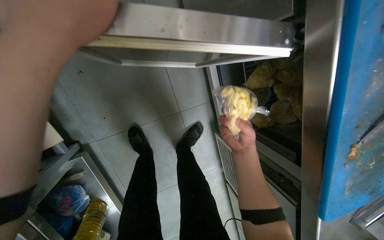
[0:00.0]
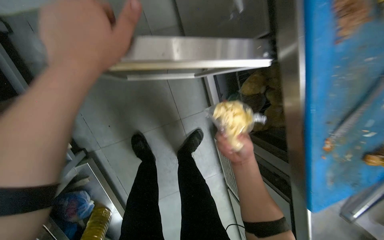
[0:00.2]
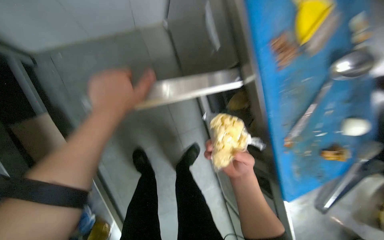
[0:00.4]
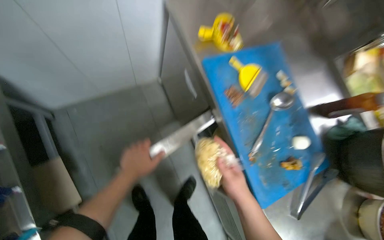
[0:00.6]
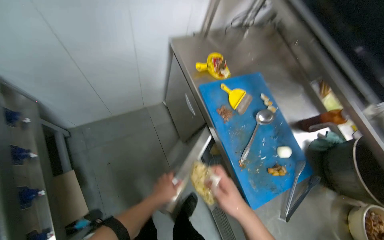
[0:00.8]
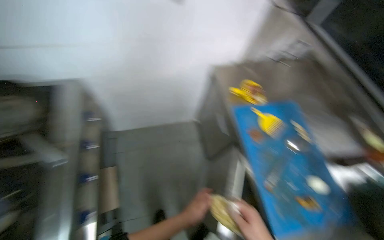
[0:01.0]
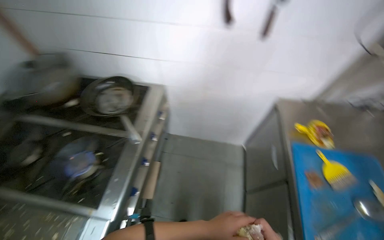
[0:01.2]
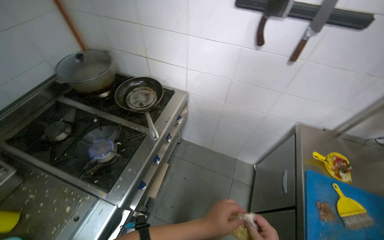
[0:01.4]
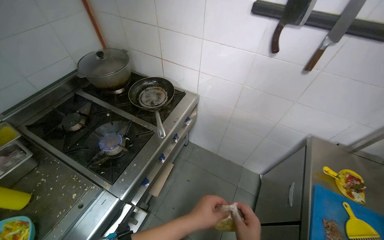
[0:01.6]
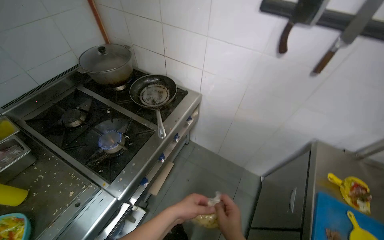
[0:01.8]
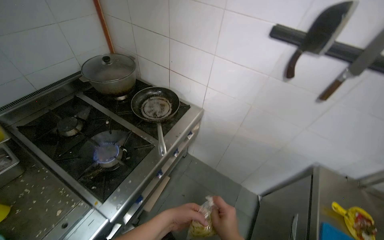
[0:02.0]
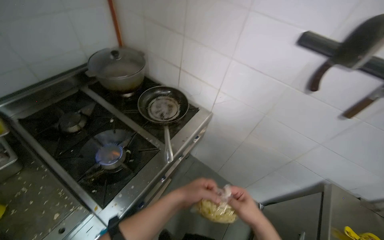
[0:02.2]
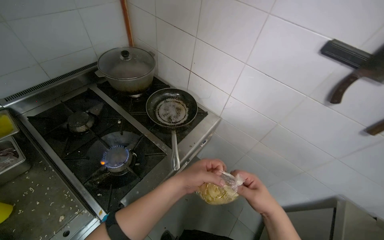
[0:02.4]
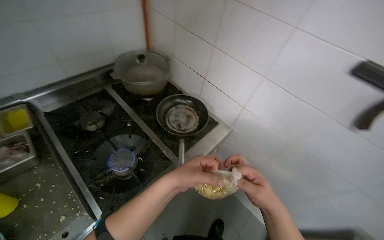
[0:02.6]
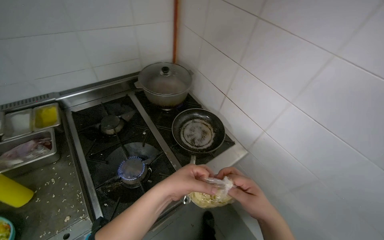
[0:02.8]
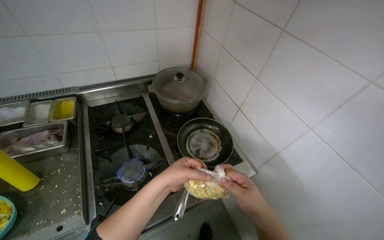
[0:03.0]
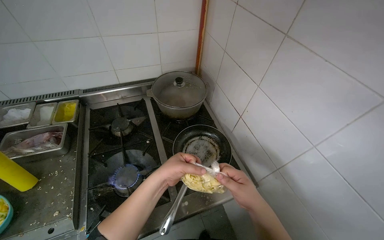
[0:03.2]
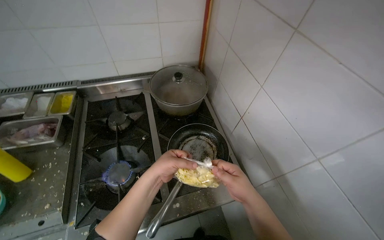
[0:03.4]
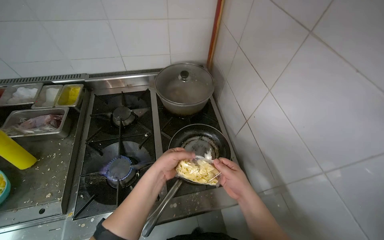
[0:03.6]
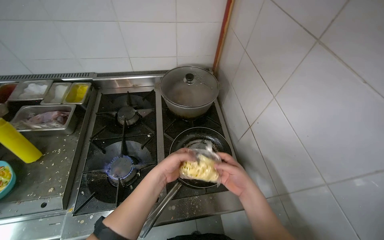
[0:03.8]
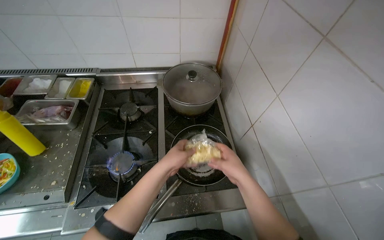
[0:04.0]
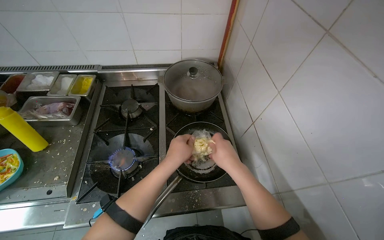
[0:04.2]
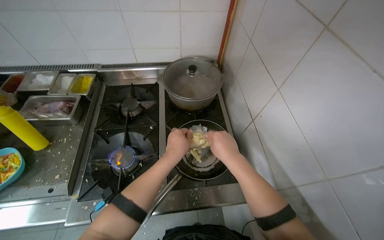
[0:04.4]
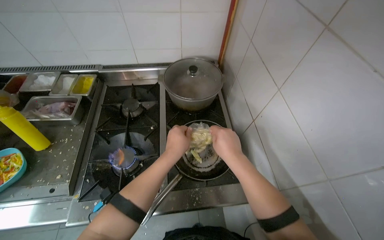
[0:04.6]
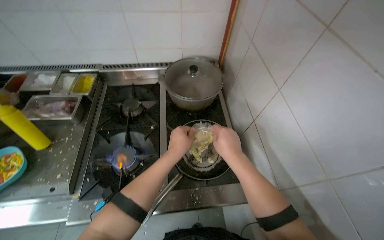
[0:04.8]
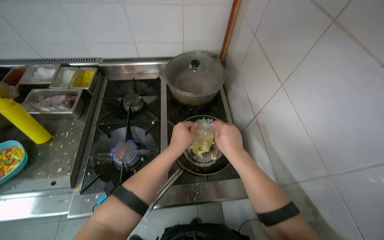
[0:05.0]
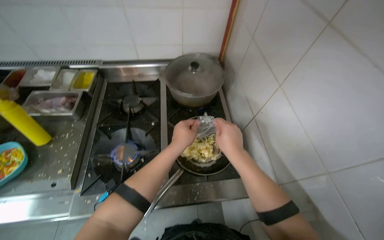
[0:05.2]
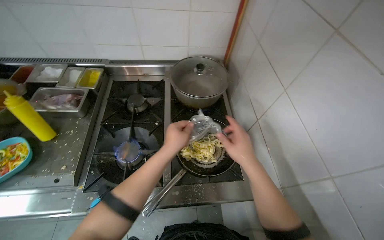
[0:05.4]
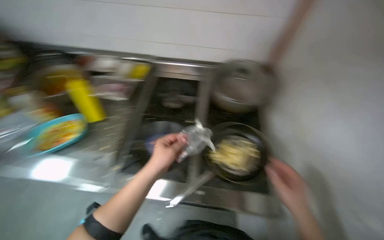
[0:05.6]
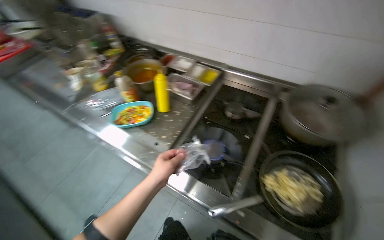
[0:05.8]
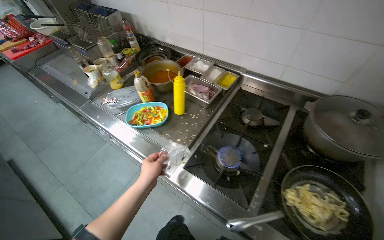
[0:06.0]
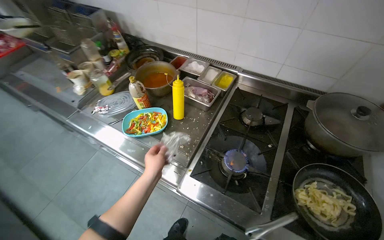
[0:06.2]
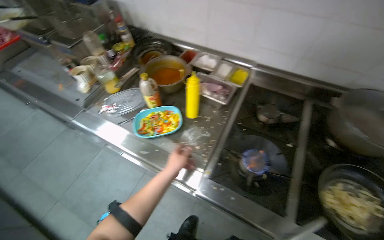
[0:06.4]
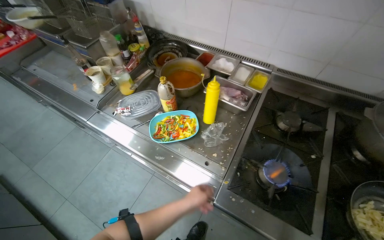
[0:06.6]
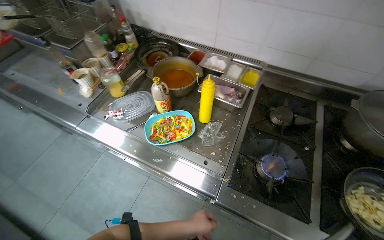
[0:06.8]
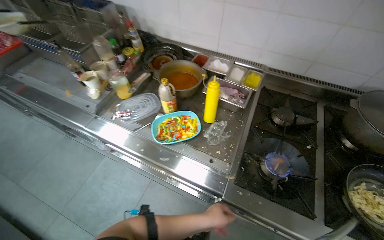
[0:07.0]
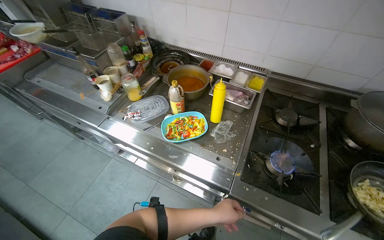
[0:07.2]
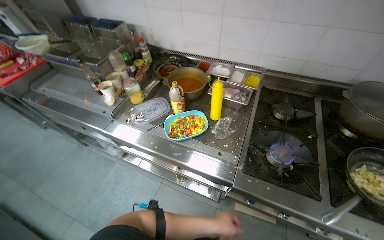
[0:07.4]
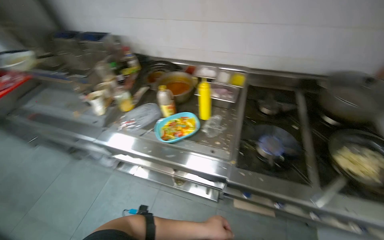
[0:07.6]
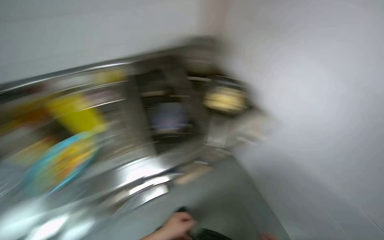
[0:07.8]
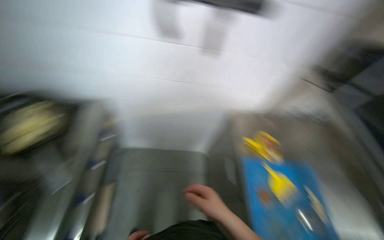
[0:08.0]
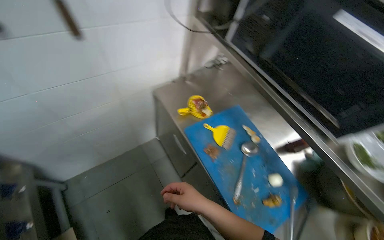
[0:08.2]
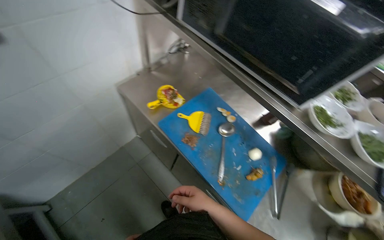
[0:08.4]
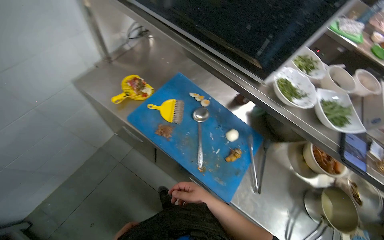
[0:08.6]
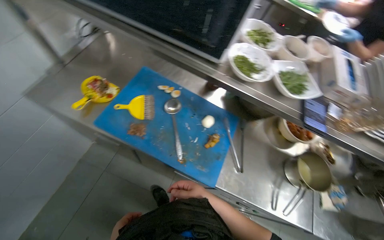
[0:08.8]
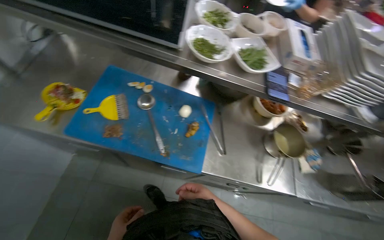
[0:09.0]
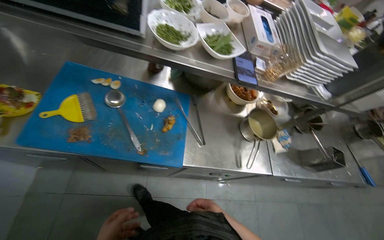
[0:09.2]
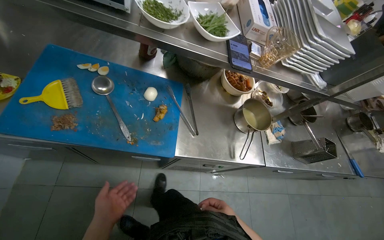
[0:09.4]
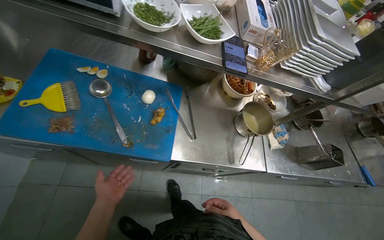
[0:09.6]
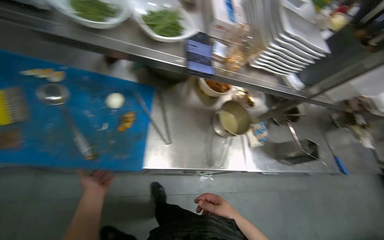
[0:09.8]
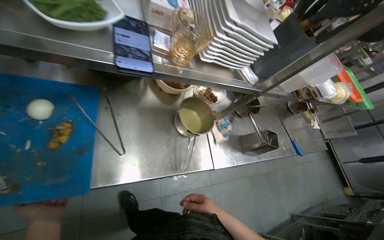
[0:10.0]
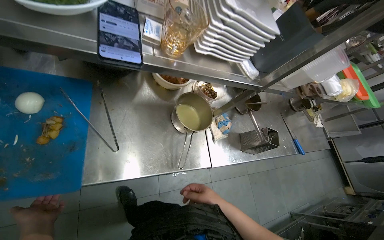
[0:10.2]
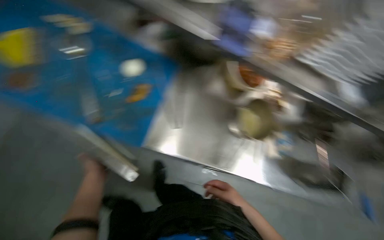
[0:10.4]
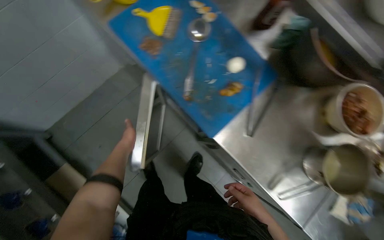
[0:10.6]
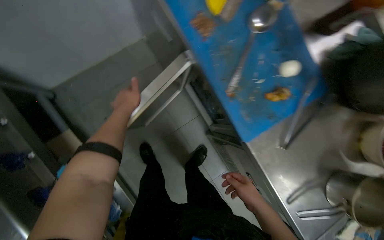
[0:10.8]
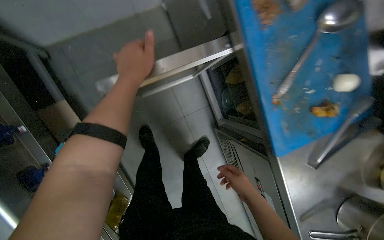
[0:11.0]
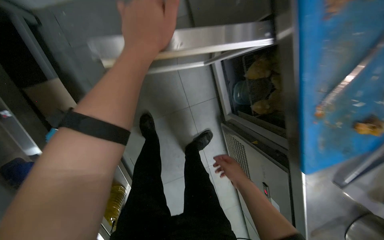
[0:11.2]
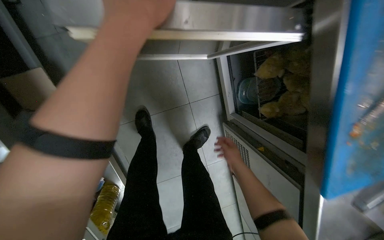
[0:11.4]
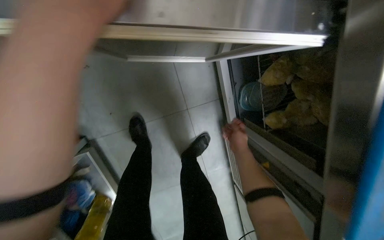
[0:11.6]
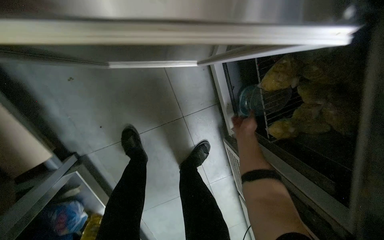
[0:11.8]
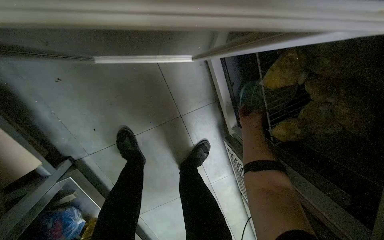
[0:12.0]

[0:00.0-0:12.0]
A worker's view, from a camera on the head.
Job: cooking food.
The whole recording: Adding ingredients to pan for cooking. The worker adds various ingredients from containers and bags into a pan on the stove for cooking.
0:00.0 to 0:01.6: The camera travels some 60 cm. The wearer's head swings some 50 degrees to the left. The view tilts roughly 55 degrees upward.
0:01.6 to 0:03.0: The head turns to the left by roughly 40 degrees.
0:03.0 to 0:04.4: The head rotates some 20 degrees to the left. The right hand heads up the picture and farther from the camera, covering roughly 25 cm. Meanwhile the left hand moves farther from the camera, some 10 cm.
0:04.4 to 0:06.0: The wearer looks about 40 degrees further to the left.
0:06.0 to 0:07.6: The left hand shifts about 10 cm down the picture.
0:07.6 to 0:09.0: The camera is carried approximately 40 cm. The head rotates some 160 degrees to the right. The wearer looks about 30 degrees further downward.
0:09.0 to 0:10.4: The right hand is displaced to the right by about 30 cm.
0:10.4 to 0:12.0: The camera is carried some 70 cm. The wearer looks roughly 50 degrees further to the left. The view tips downward by roughly 20 degrees.

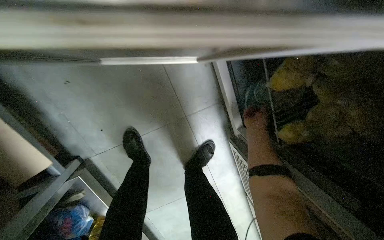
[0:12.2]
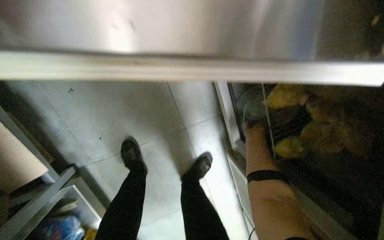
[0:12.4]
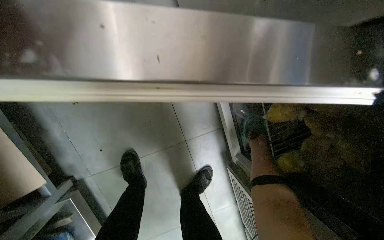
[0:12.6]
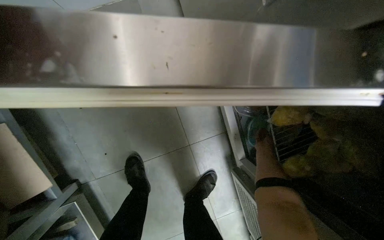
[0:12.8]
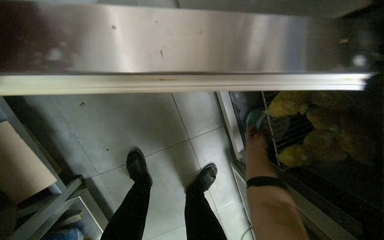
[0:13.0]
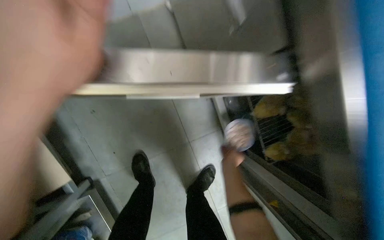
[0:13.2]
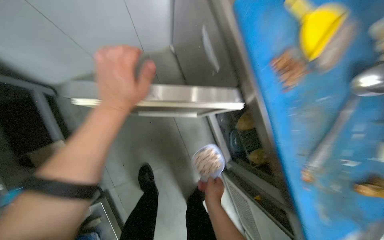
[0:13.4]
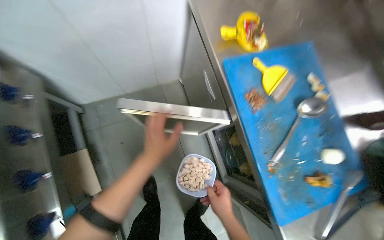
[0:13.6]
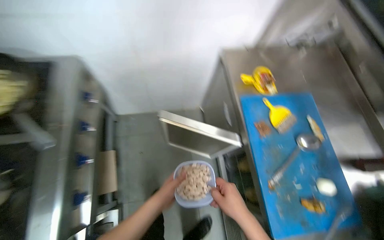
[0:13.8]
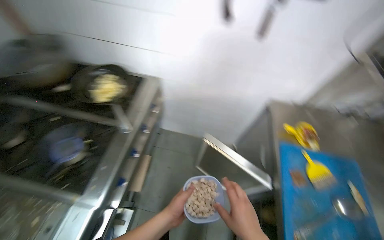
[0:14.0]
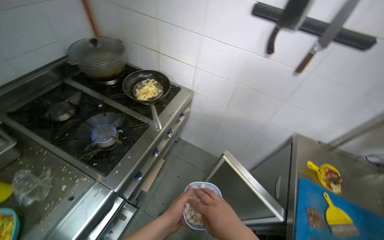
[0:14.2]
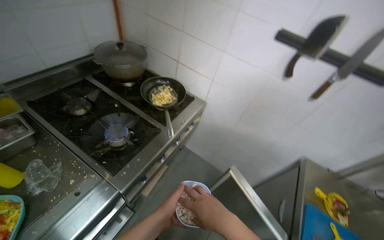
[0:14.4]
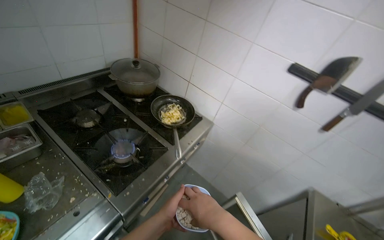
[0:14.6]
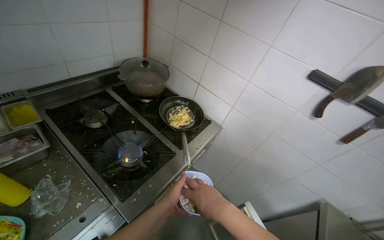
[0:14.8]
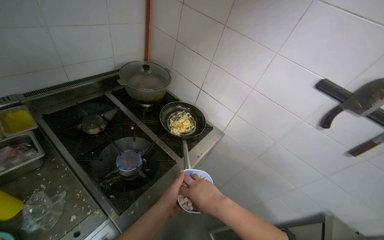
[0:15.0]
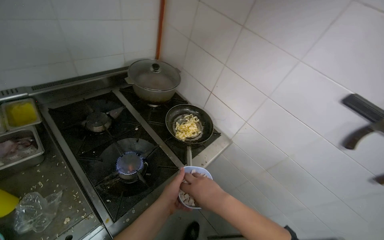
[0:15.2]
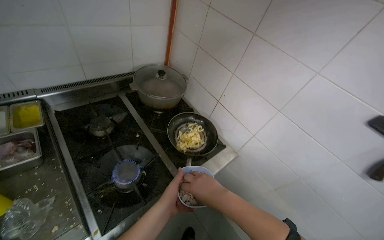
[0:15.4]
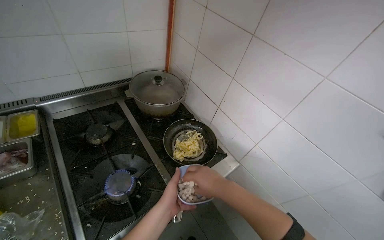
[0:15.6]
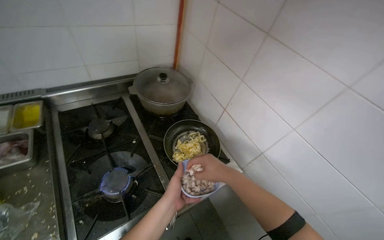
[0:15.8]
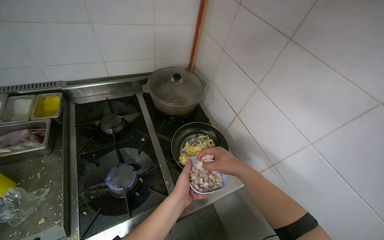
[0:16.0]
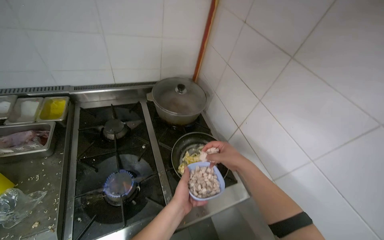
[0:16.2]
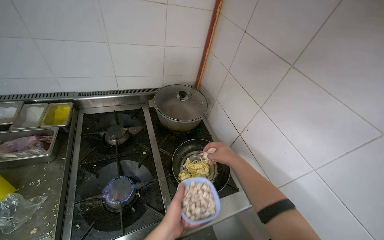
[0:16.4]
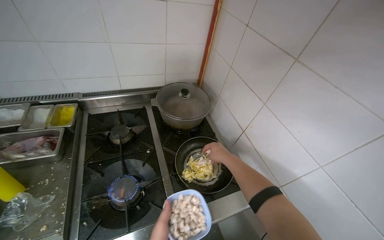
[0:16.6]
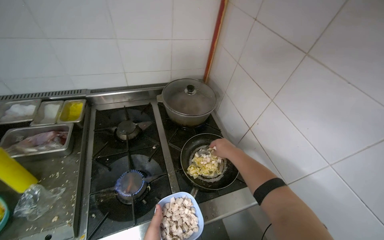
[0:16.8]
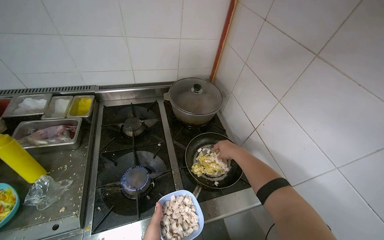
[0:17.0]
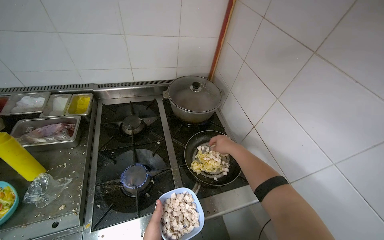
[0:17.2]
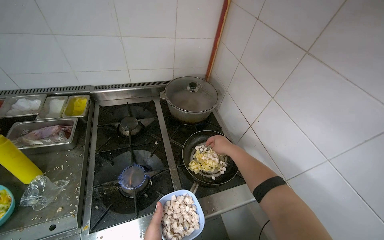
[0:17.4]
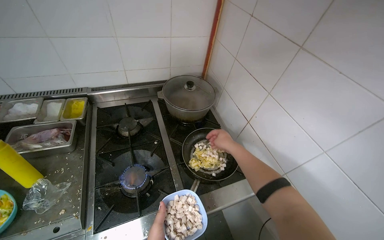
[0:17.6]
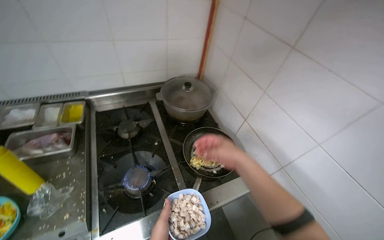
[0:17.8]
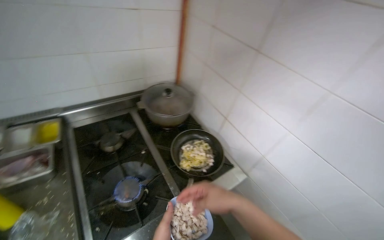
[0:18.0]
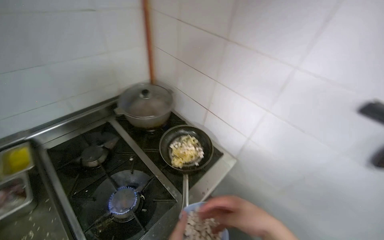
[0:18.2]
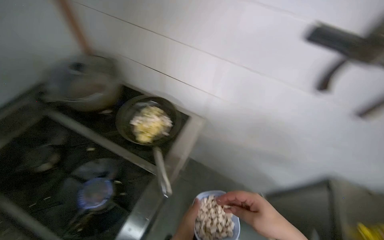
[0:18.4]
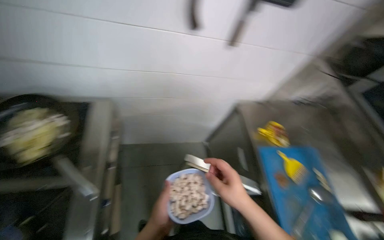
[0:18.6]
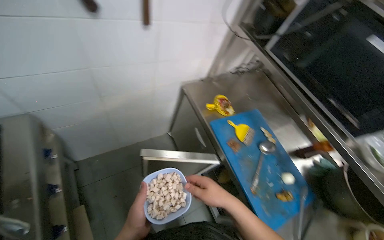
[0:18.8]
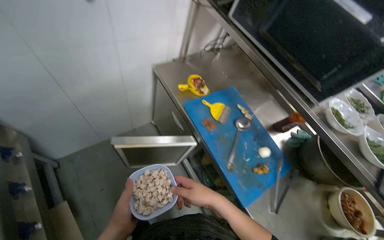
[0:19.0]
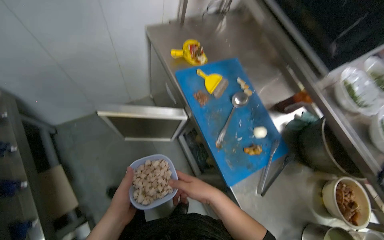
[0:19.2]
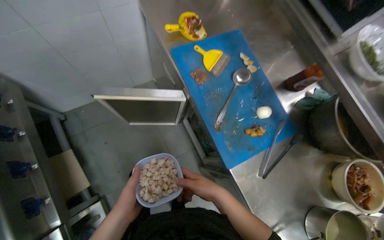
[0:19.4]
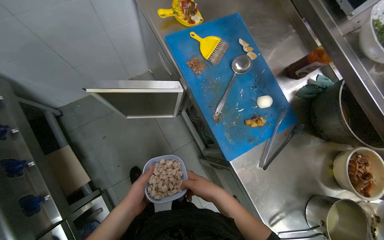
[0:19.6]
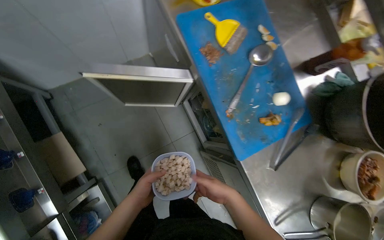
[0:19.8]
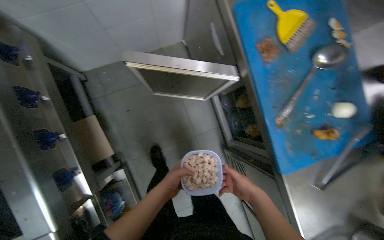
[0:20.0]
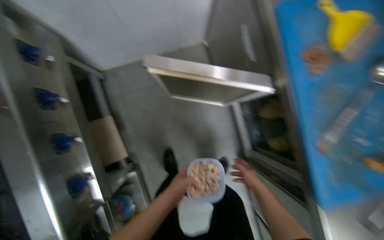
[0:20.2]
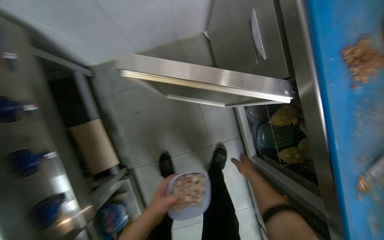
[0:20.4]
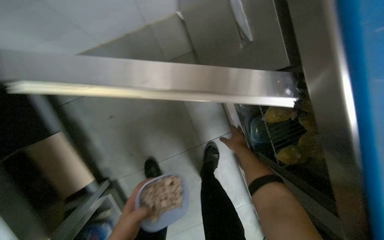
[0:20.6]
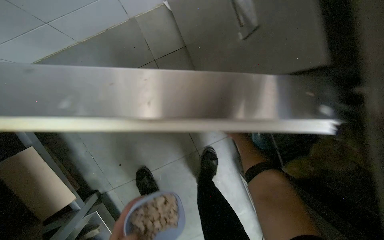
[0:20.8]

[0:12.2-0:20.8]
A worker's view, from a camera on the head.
Job: cooking food.
The whole recording: Adding ingredients to pan for cooking. The worker adds various ingredients from containers and bags into a pan on the stove for cooking.
0:12.2 to 0:13.6: The head travels about 50 cm. The wearer looks some 30 degrees further upward.
0:13.6 to 0:15.0: The camera is carried roughly 60 cm. The wearer looks some 60 degrees further to the left. The wearer looks about 40 degrees further upward.
0:15.0 to 0:16.6: The head rotates about 30 degrees to the left. The right hand heads farther from the camera, up the picture and to the right, covering about 50 cm.
0:16.6 to 0:18.0: The right hand travels nearer to the camera and down the picture by roughly 25 cm.
0:18.0 to 0:19.4: The wearer moves approximately 50 cm. The wearer looks roughly 80 degrees further to the right. The camera pitches downward, by some 45 degrees.
0:19.4 to 0:20.8: The head travels roughly 60 cm. The camera pitches downward, by approximately 20 degrees.
